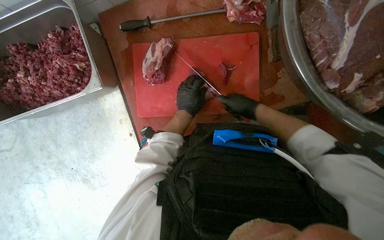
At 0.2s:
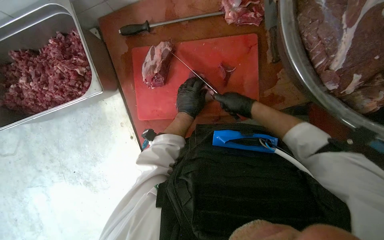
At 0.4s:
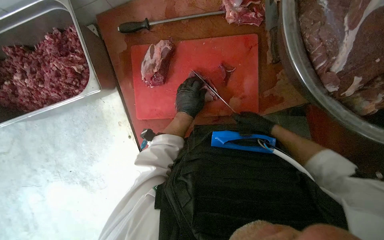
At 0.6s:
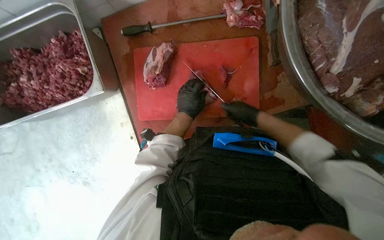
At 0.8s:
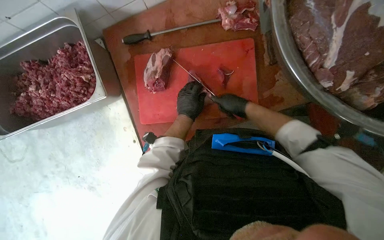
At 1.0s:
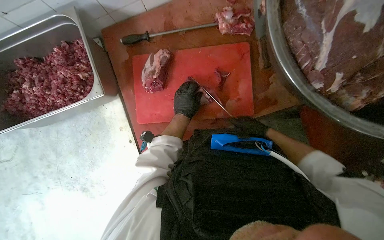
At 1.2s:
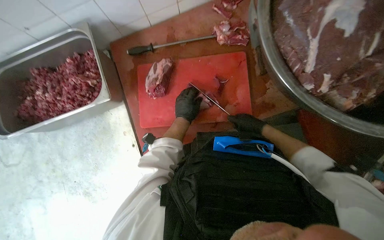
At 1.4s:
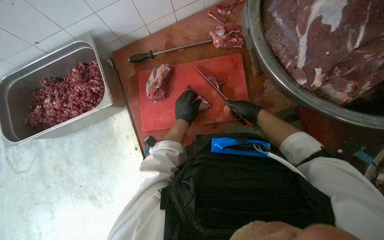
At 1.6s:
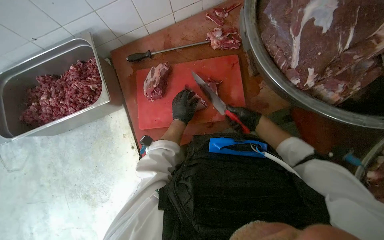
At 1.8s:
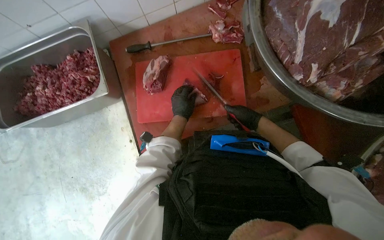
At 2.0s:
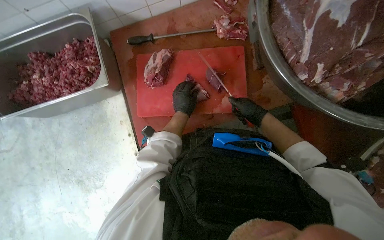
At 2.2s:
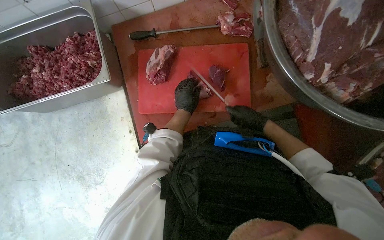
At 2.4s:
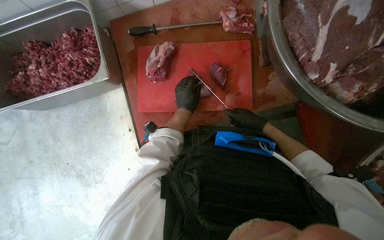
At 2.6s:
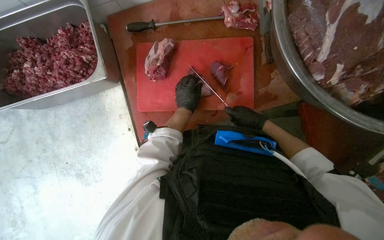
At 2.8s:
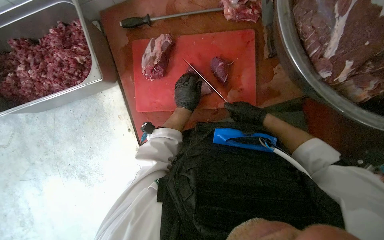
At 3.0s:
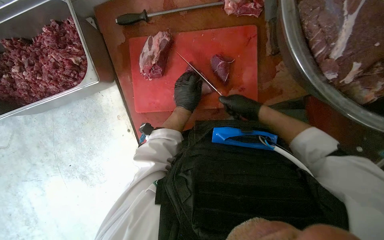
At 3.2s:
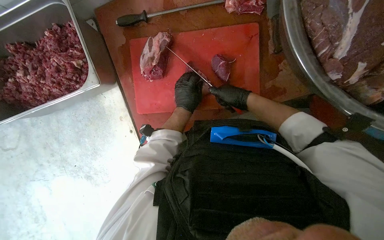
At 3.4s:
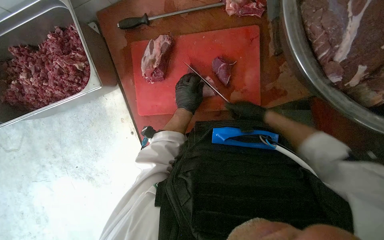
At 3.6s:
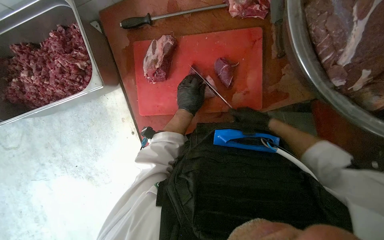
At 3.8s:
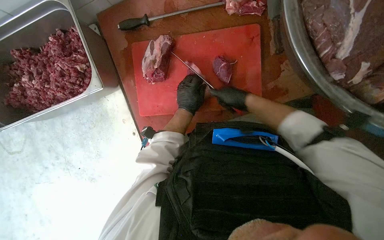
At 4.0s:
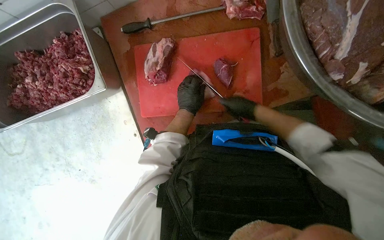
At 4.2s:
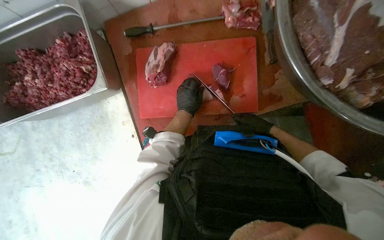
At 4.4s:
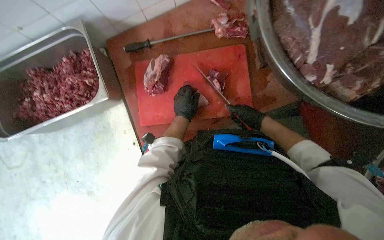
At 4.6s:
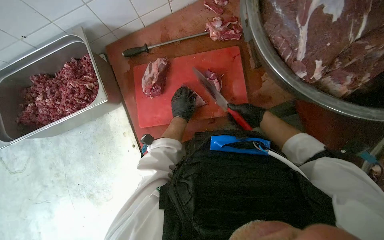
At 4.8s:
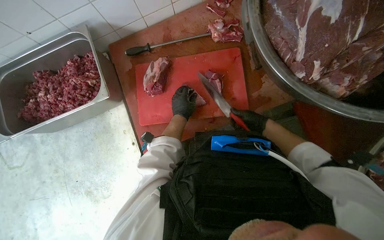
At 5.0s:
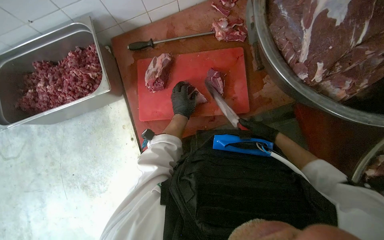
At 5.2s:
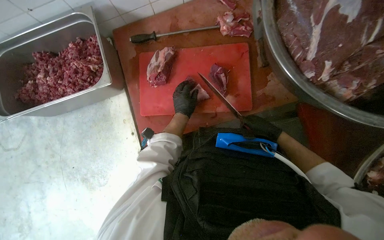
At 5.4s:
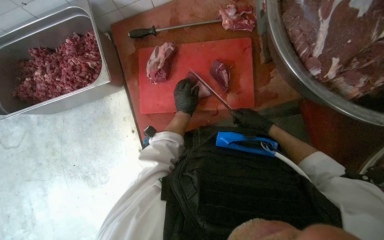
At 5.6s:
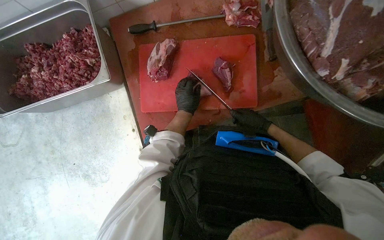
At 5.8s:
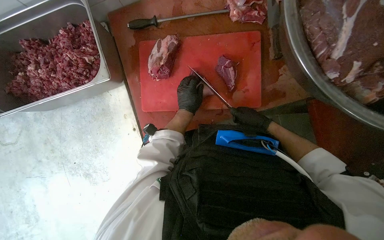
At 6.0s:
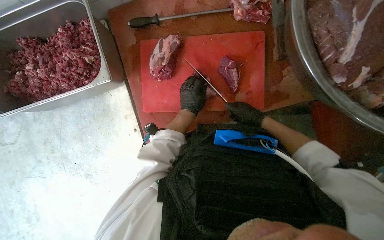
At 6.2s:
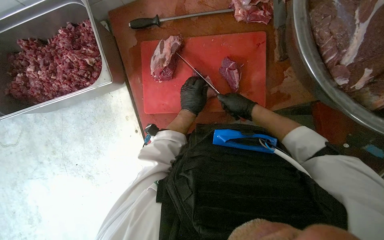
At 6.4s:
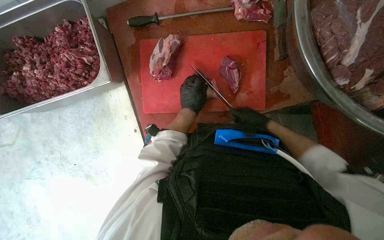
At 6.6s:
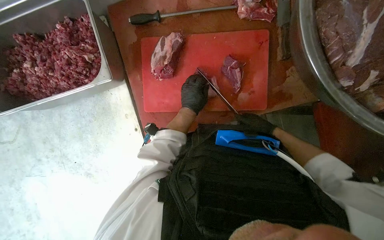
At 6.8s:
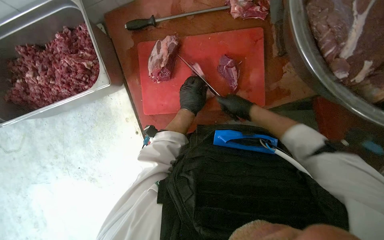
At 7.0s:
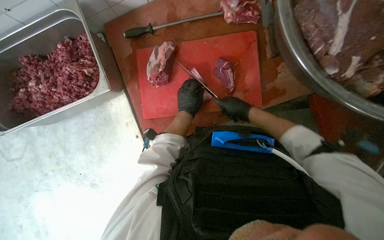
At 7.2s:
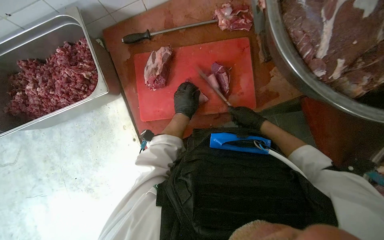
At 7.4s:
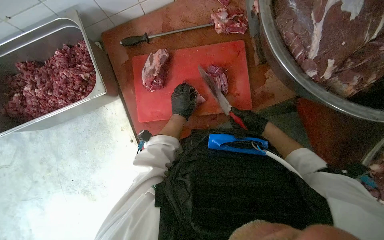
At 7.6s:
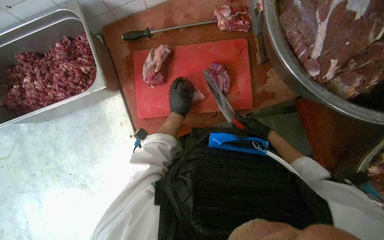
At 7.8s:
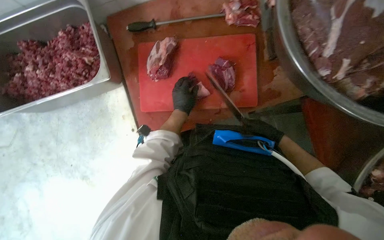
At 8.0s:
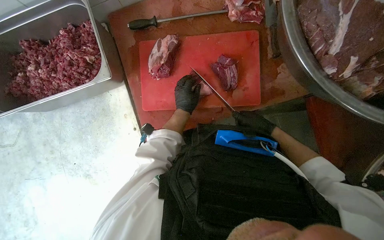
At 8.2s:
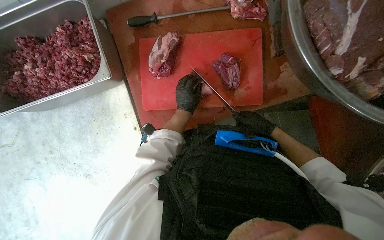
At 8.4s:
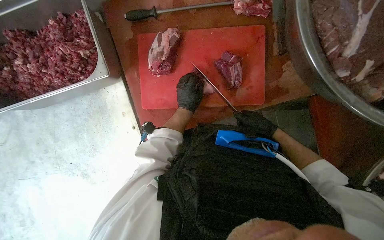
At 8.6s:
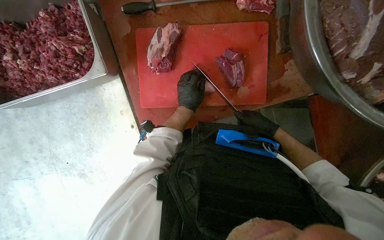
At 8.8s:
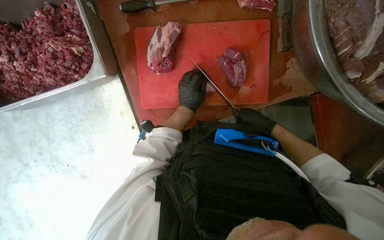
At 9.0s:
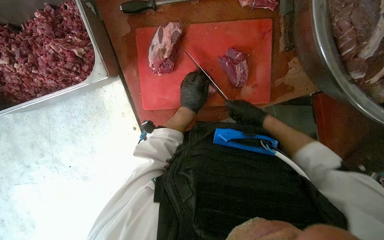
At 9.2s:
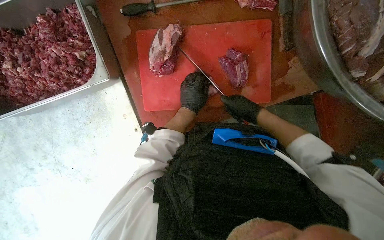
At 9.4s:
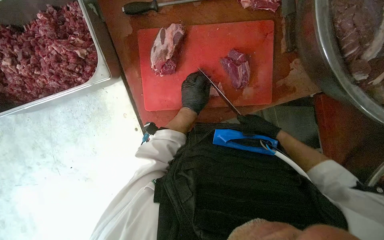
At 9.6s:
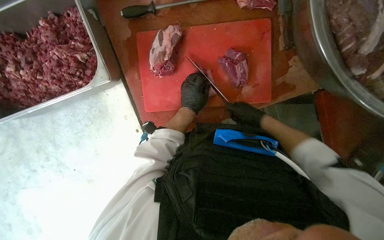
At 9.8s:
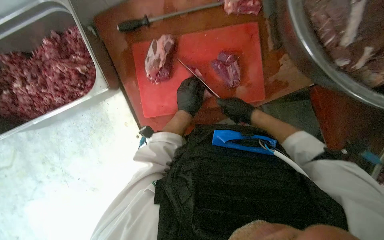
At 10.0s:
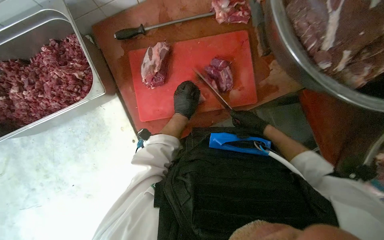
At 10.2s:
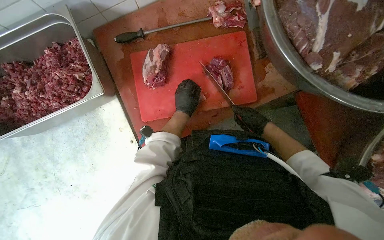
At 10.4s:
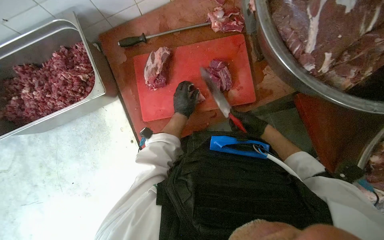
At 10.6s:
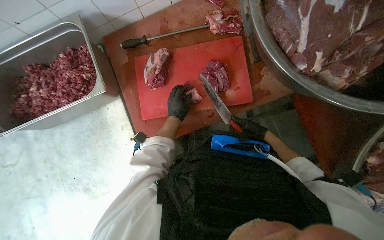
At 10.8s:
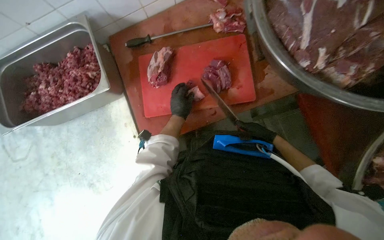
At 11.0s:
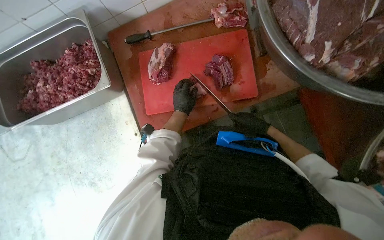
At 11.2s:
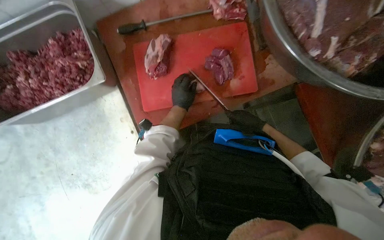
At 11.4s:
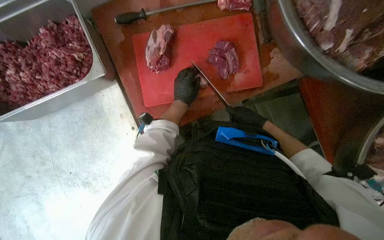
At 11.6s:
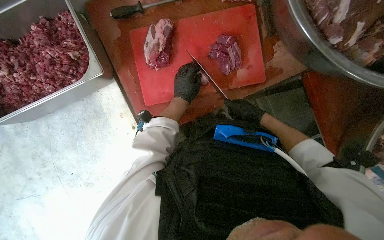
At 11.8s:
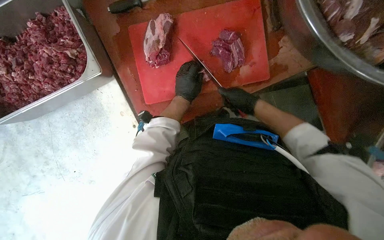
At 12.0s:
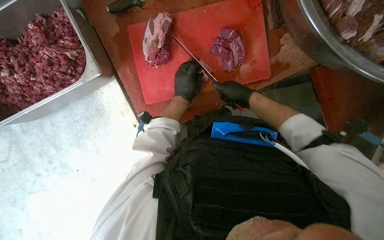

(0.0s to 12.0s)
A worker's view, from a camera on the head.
Job: preparing food.
The whole recording: Cutting meat on a board. The worker cuts pieces of meat on a red chopping board with a knife.
0.0s - 1.6s: The view tips upward by roughly 15 degrees.
1.6s - 3.0s: The camera pitches downward, by some 15 degrees.
3.0s - 4.4s: The hands stay close to where they were, moving slightly.
4.4s - 6.0s: The hands are busy where they are.
6.0s - 7.6s: The hands work in one place, with small movements.
7.6s - 9.0s: The right hand travels to the left by roughly 10 cm.
9.0s - 10.4s: The hands stay close to where they were, moving slightly.
10.4s - 12.0s: The right hand moves to the left, approximately 10 cm.

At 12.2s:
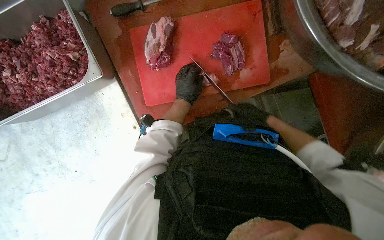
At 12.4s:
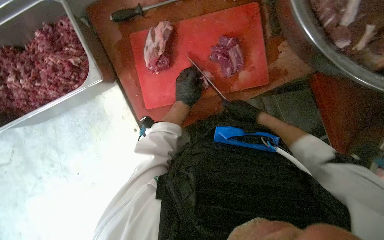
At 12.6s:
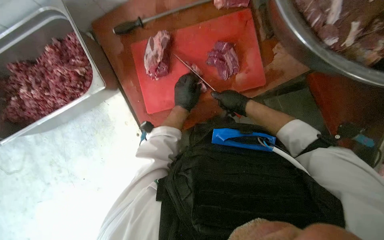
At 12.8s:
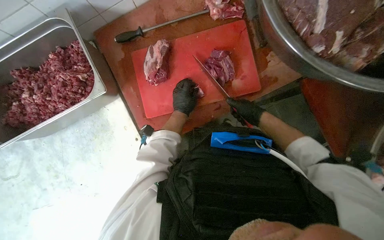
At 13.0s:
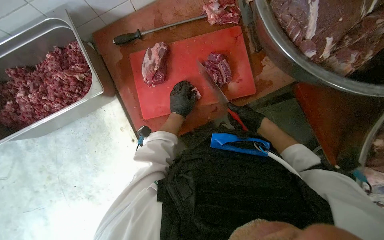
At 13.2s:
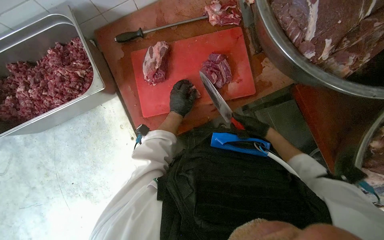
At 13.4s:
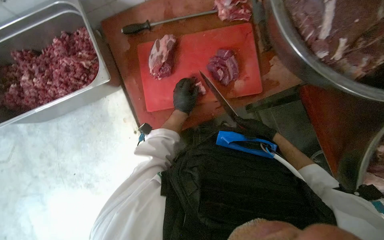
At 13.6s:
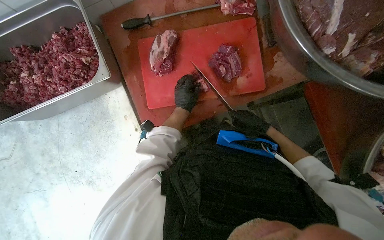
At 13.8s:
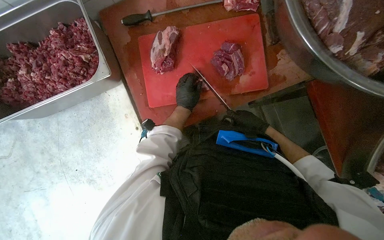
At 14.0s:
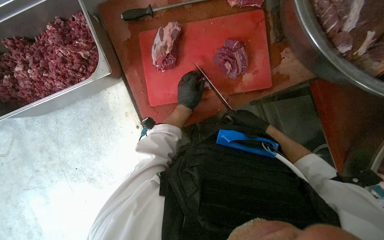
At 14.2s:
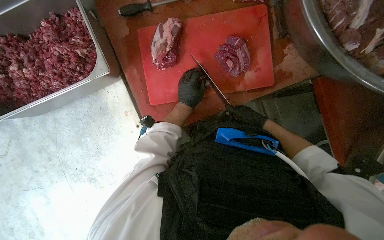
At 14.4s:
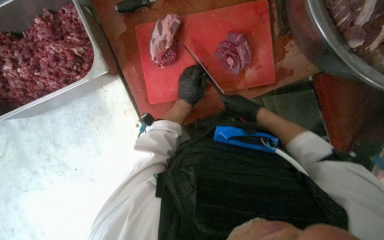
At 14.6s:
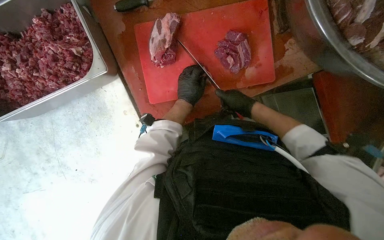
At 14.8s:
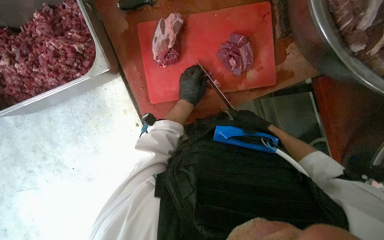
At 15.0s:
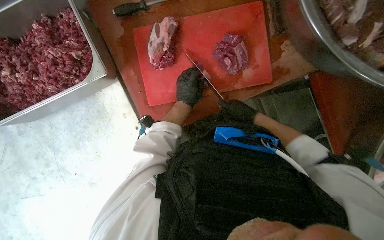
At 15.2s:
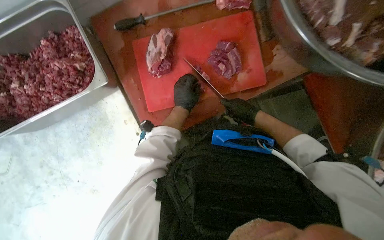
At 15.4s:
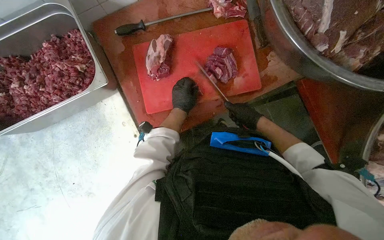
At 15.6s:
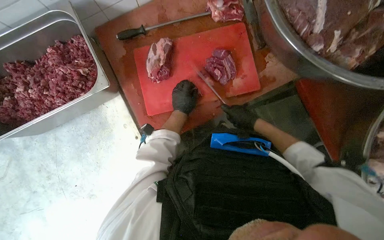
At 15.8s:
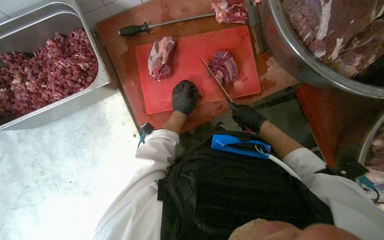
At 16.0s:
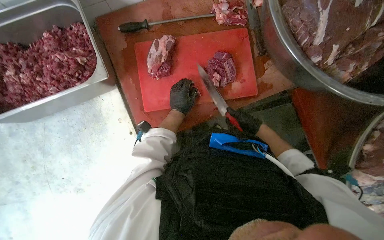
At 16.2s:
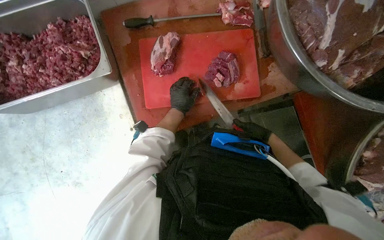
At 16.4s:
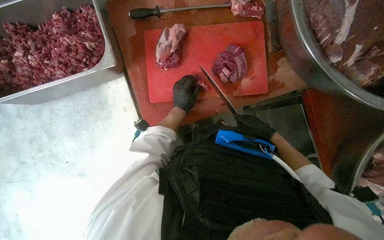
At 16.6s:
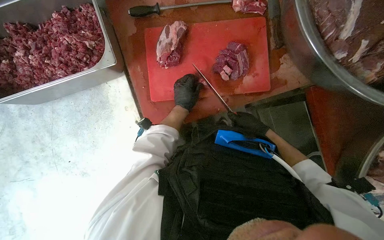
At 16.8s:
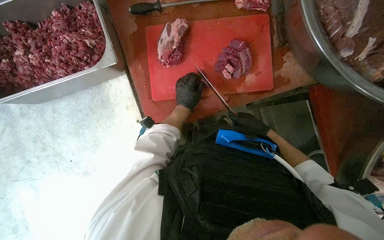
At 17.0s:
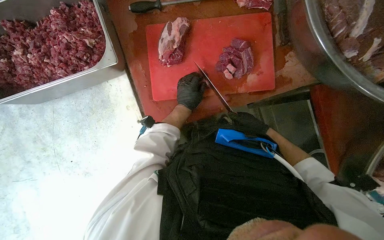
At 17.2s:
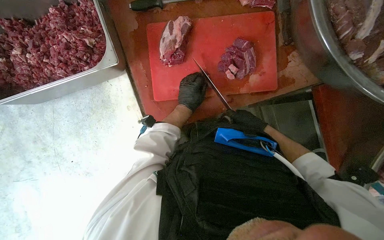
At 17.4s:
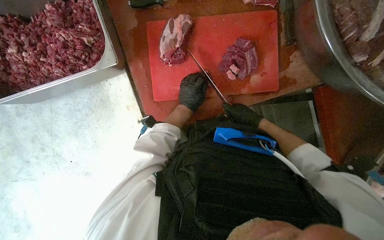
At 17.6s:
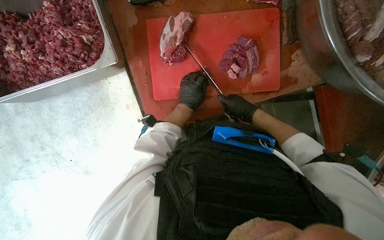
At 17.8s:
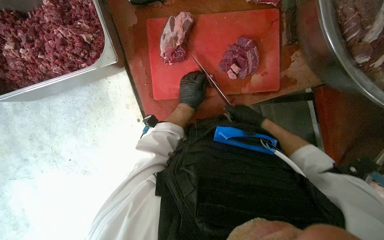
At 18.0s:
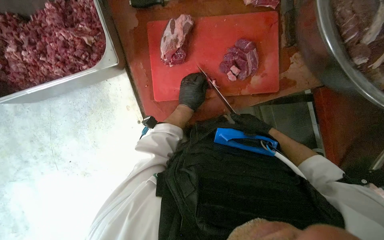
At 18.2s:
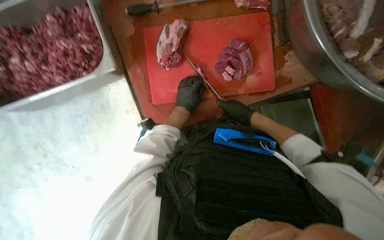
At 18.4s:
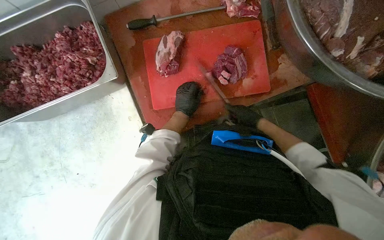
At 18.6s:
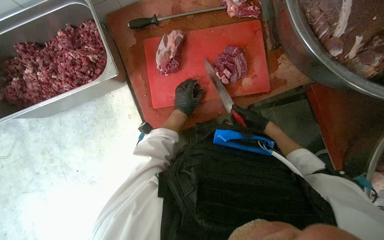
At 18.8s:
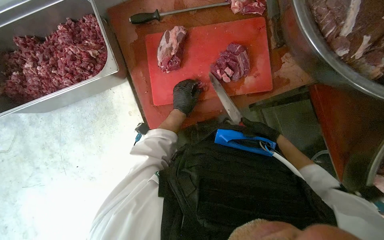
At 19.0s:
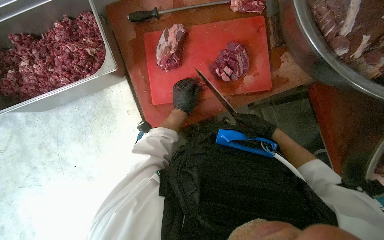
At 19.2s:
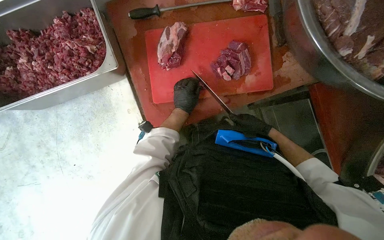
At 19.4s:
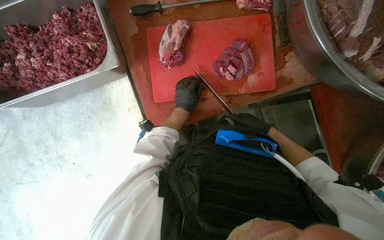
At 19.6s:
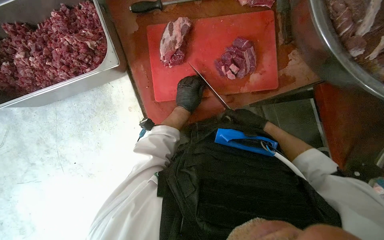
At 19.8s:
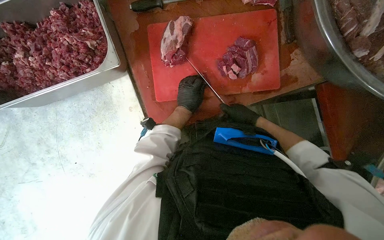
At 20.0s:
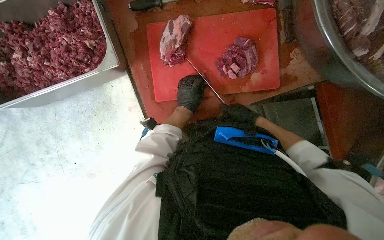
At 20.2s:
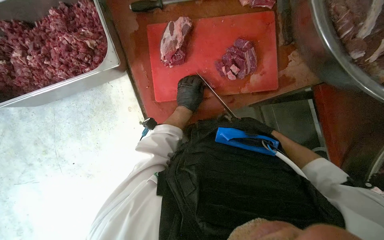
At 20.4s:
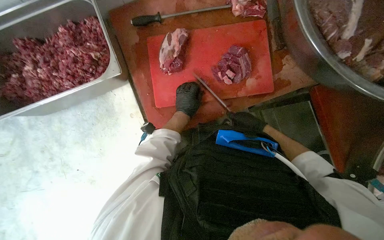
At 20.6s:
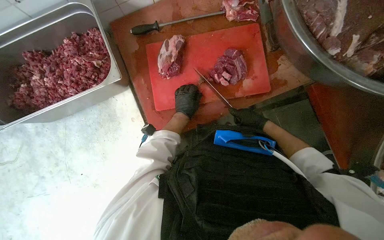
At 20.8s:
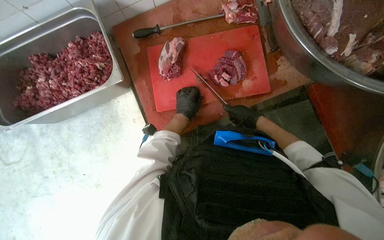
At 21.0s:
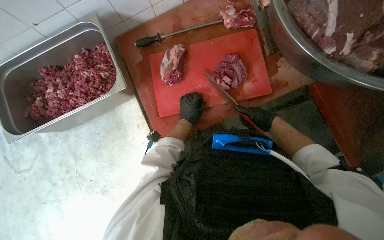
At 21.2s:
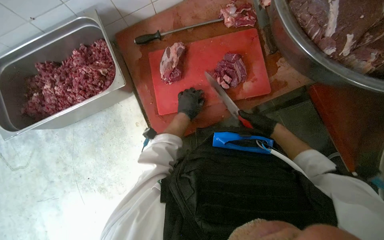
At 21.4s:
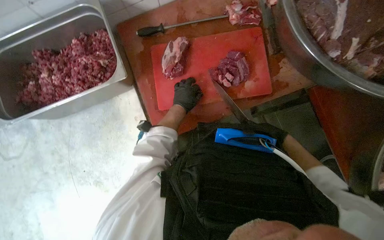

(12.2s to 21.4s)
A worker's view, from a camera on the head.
Job: preparing food.
The whole recording: Cutting meat on a board. The worker cuts pieces of meat on a red chopping board with a knife.
12.2s - 13.8s: The hands stay close to where they were, moving slightly.
16.8s - 19.8s: The hands make small movements and keep their place.
19.8s - 21.4s: The right hand heads to the right, covering approximately 10 cm.
